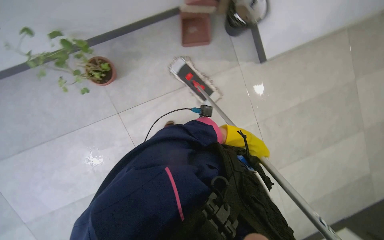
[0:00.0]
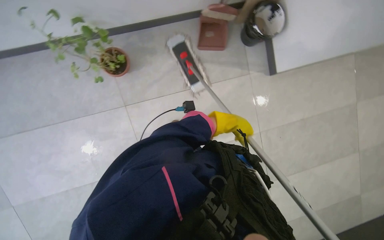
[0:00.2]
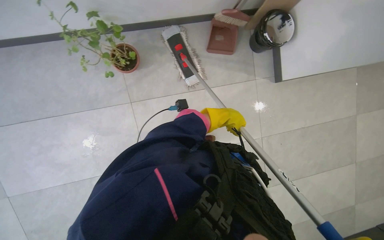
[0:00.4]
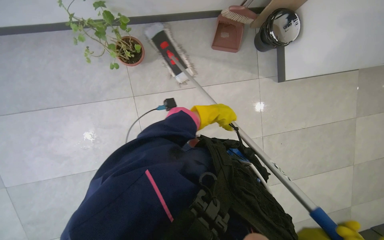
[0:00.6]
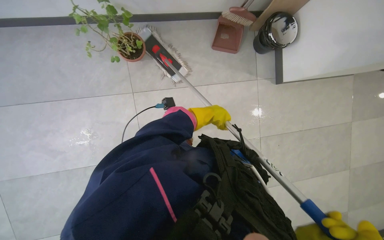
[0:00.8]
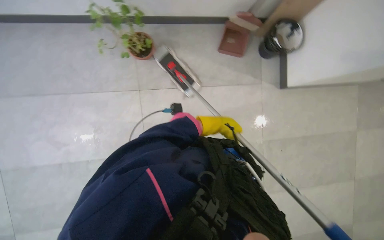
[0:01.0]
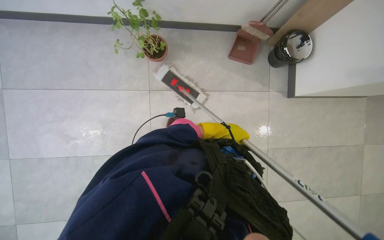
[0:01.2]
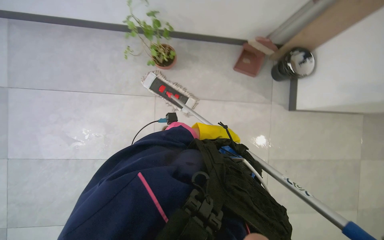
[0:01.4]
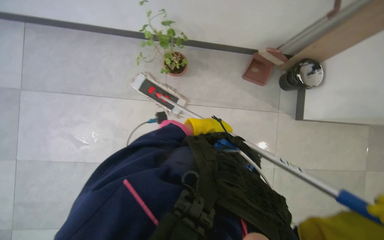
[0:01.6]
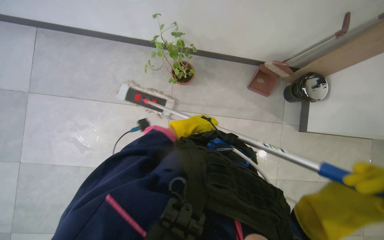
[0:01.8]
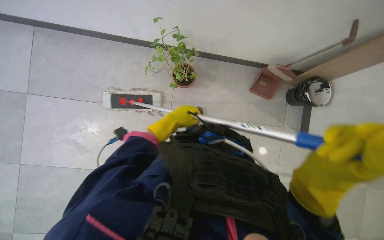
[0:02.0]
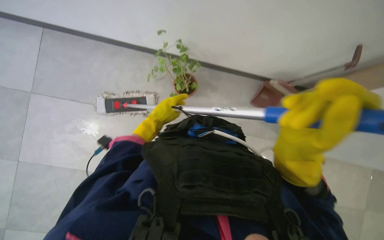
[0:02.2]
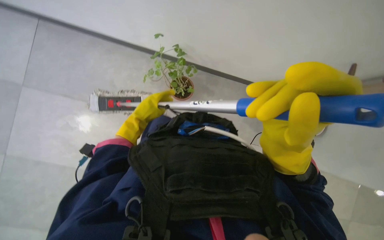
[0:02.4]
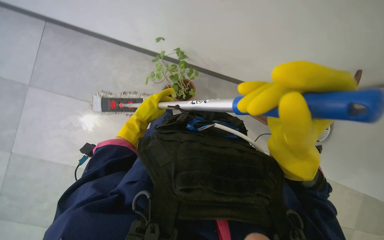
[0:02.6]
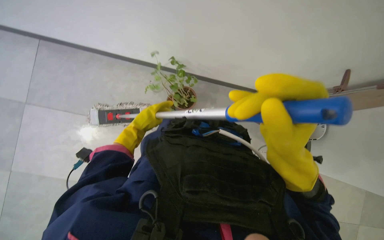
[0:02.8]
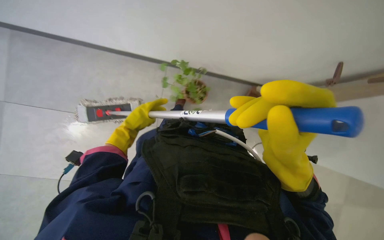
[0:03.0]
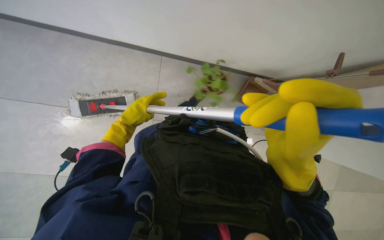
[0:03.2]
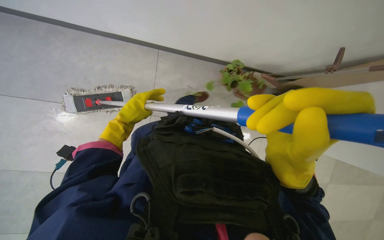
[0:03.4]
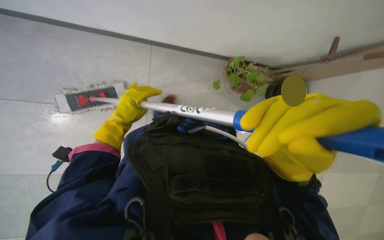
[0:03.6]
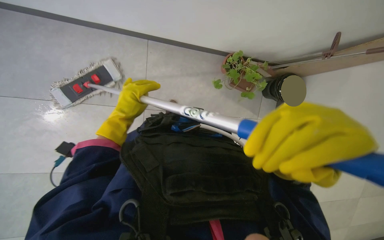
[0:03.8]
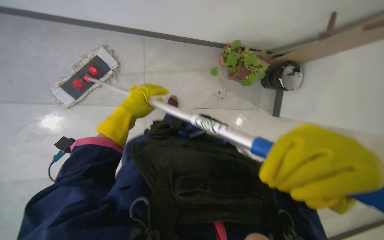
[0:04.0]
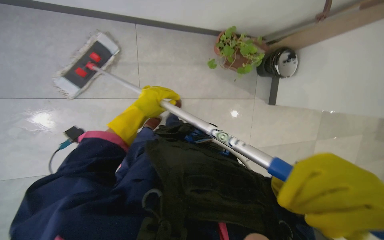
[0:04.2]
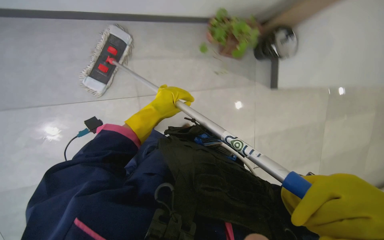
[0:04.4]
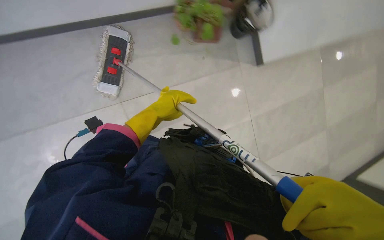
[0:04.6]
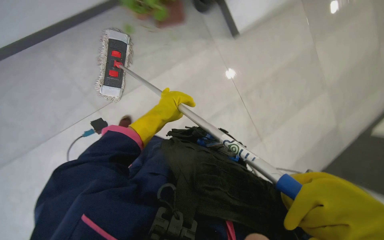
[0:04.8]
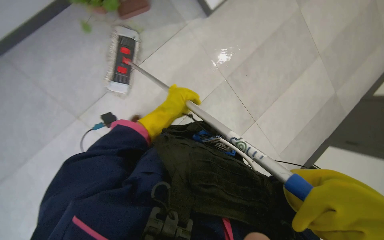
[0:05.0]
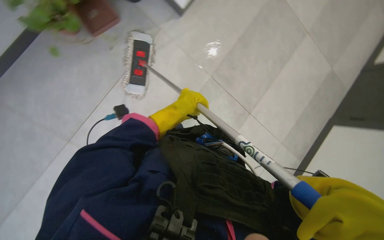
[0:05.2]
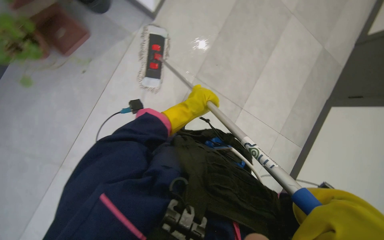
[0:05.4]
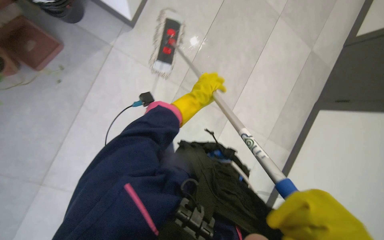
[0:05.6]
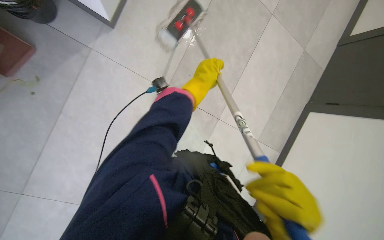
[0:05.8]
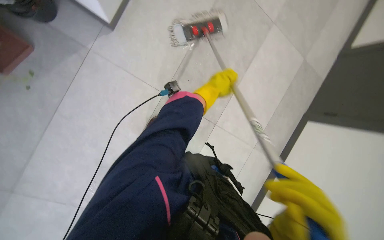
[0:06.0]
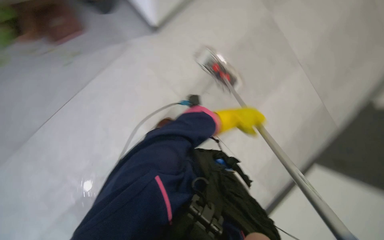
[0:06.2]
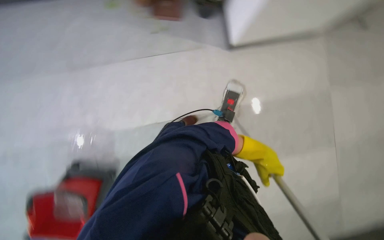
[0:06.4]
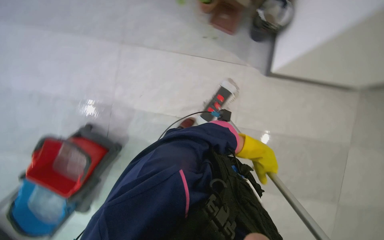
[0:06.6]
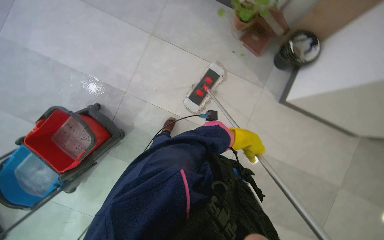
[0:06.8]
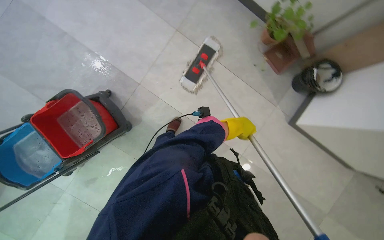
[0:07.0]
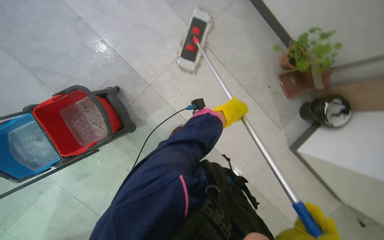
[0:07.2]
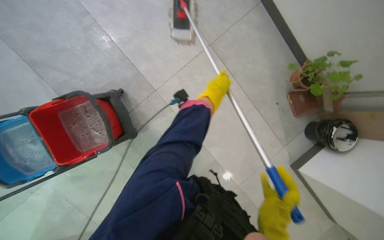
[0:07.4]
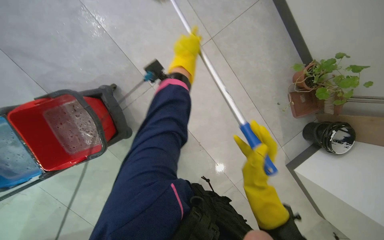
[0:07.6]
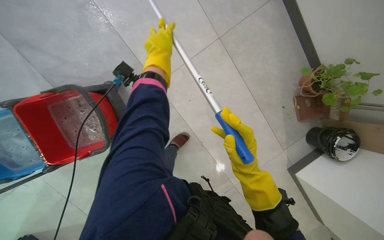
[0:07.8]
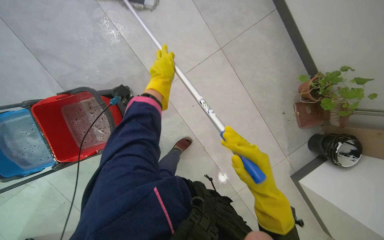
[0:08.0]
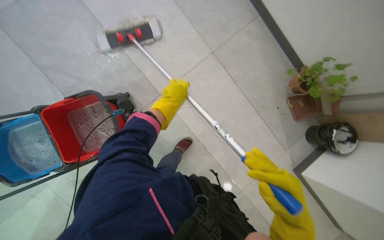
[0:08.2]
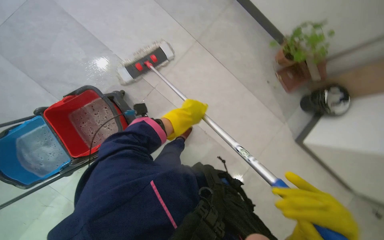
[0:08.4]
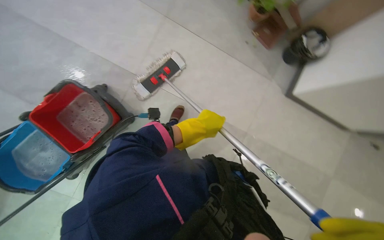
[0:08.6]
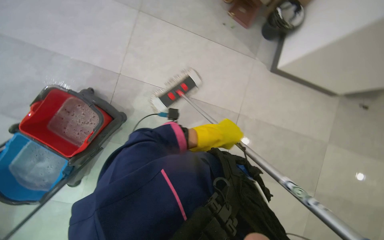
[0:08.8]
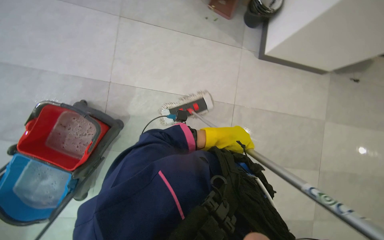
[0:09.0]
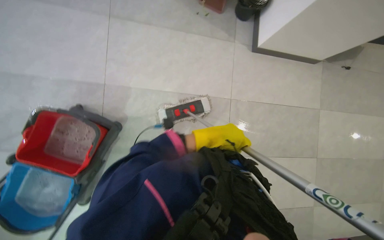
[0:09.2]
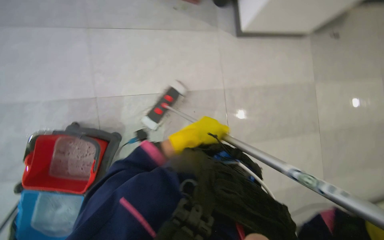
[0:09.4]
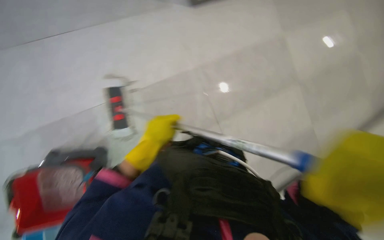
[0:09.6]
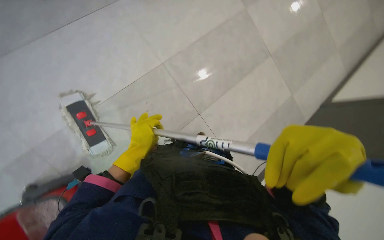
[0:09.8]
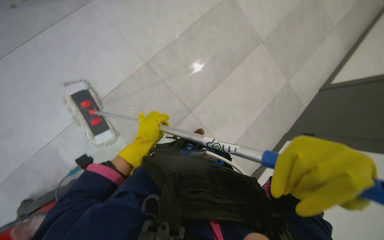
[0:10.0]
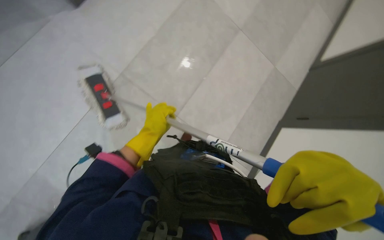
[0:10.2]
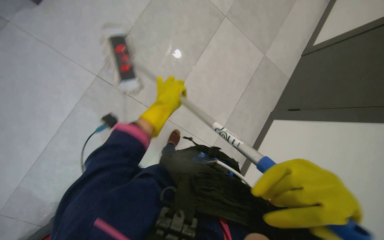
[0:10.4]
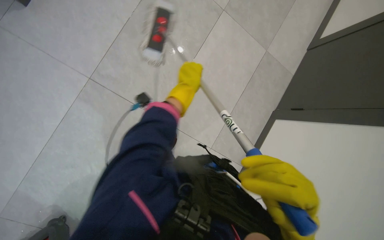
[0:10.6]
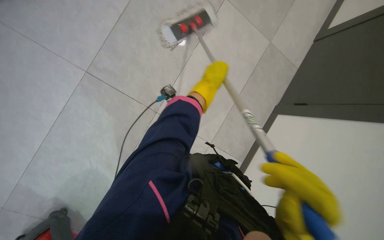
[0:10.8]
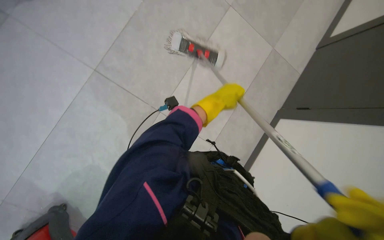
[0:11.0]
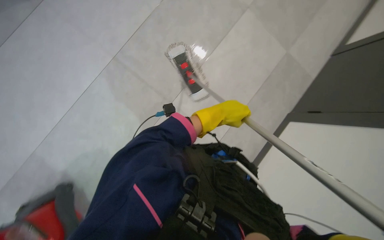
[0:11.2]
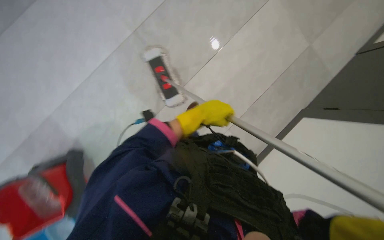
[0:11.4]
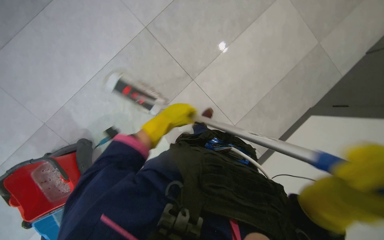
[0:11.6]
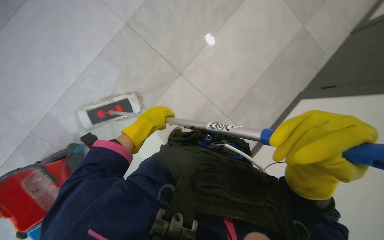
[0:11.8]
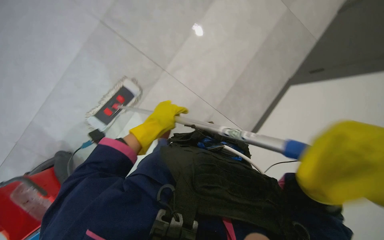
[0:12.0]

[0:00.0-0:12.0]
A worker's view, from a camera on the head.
Job: mopping floor.
The whole recording: Mopping floor. The worker mops the floor with a mop and bucket.
0:00.0 to 0:01.6: Everything in view rotates about 30 degrees clockwise.
0:03.0 to 0:04.4: The view tilts about 20 degrees downward. The left hand travels to the right by some 15 cm.
0:04.4 to 0:06.0: The view swings roughly 15 degrees to the left. The left hand goes some 35 cm to the right, farther from the camera and up the picture.
0:07.6 to 0:09.0: The scene turns approximately 40 degrees counterclockwise in the picture.
0:09.0 to 0:10.4: The wearer looks approximately 20 degrees further downward. Everything in view rotates roughly 55 degrees counterclockwise.
0:10.4 to 0:12.0: The view tips downward by about 15 degrees. The left hand moves down the picture, some 20 cm, and reaches roughly 15 cm to the right, then returns.

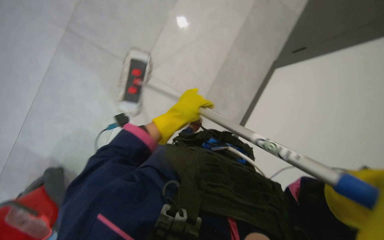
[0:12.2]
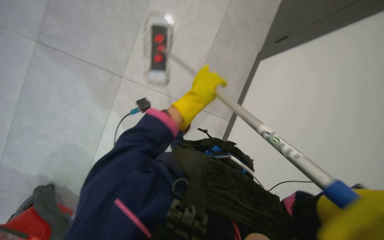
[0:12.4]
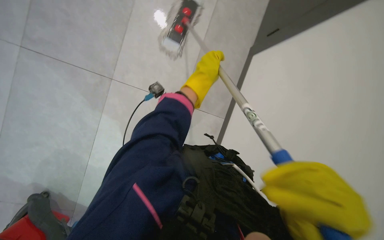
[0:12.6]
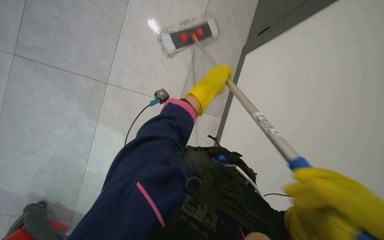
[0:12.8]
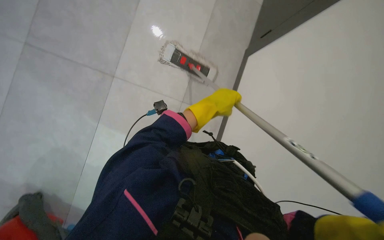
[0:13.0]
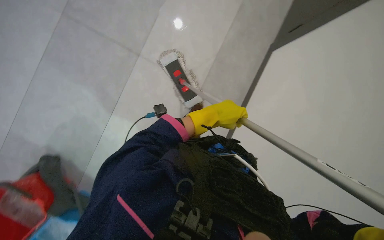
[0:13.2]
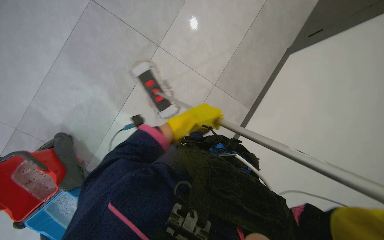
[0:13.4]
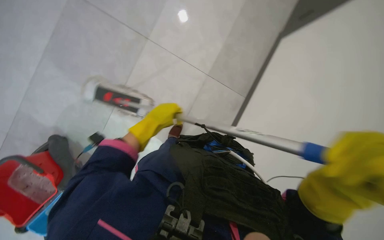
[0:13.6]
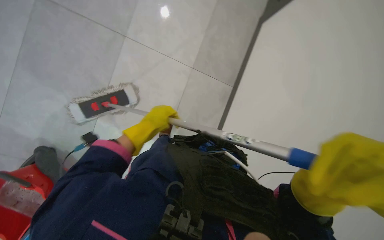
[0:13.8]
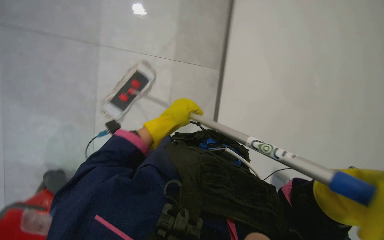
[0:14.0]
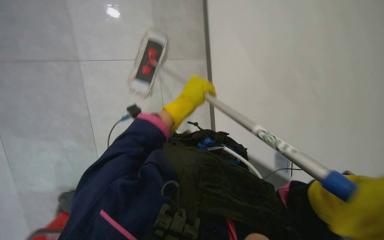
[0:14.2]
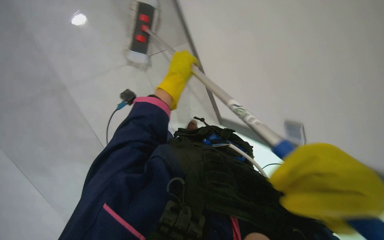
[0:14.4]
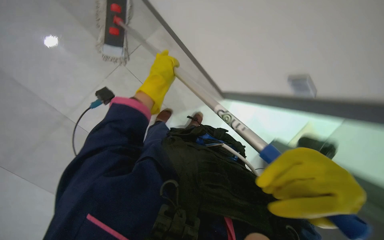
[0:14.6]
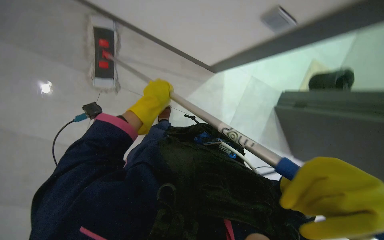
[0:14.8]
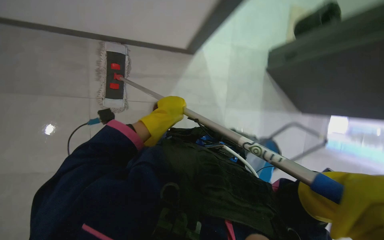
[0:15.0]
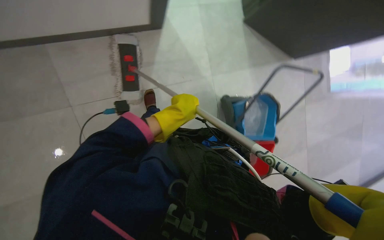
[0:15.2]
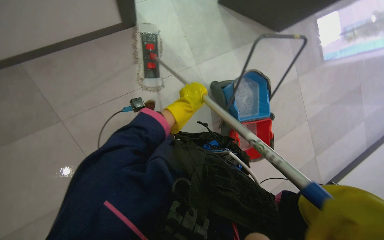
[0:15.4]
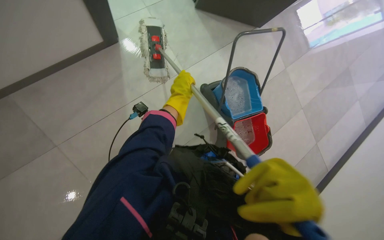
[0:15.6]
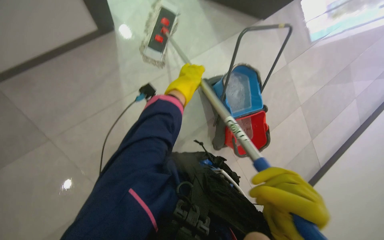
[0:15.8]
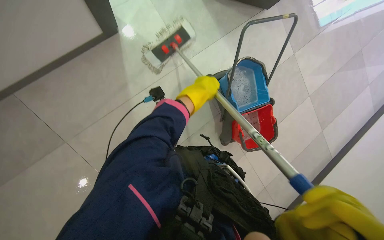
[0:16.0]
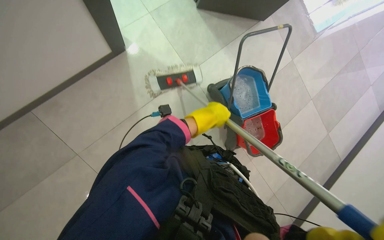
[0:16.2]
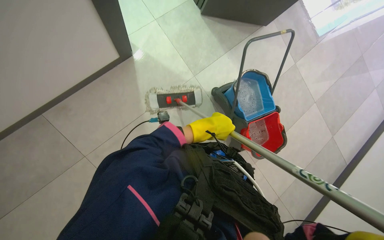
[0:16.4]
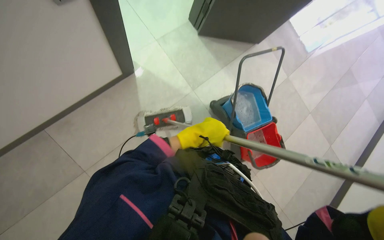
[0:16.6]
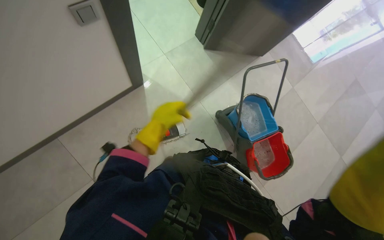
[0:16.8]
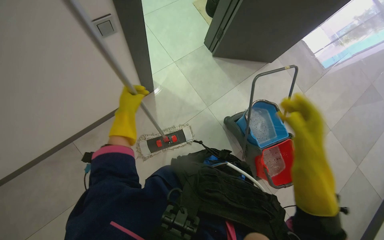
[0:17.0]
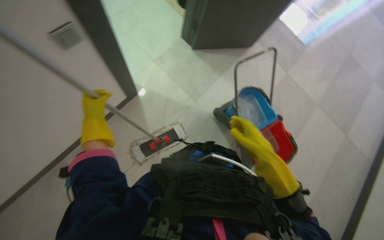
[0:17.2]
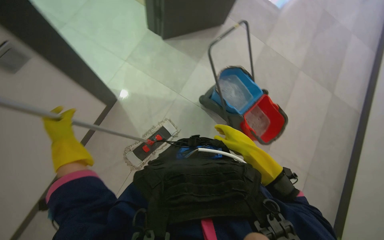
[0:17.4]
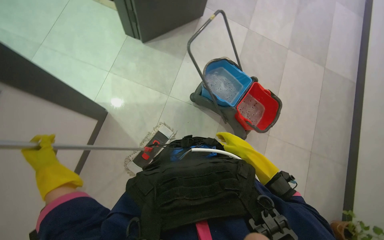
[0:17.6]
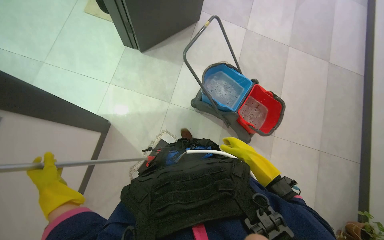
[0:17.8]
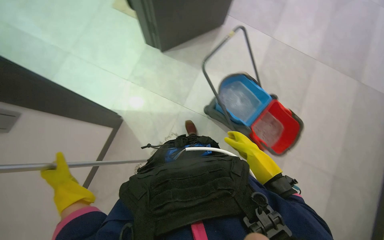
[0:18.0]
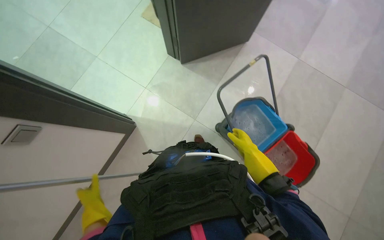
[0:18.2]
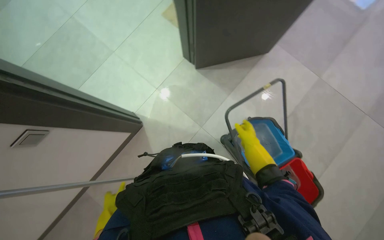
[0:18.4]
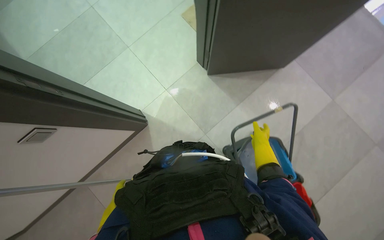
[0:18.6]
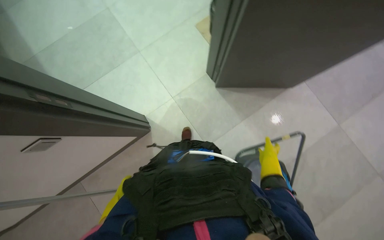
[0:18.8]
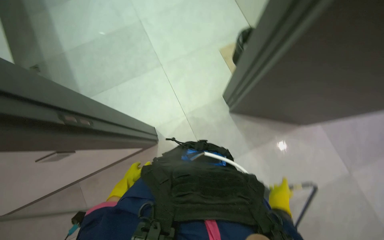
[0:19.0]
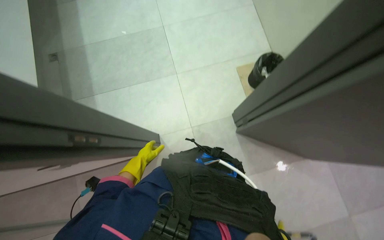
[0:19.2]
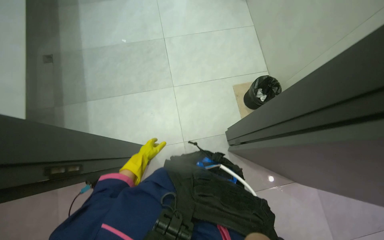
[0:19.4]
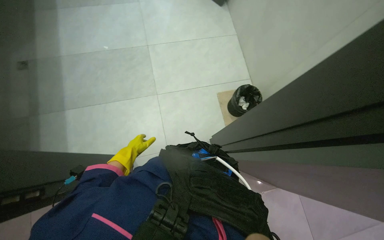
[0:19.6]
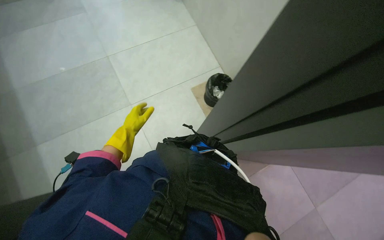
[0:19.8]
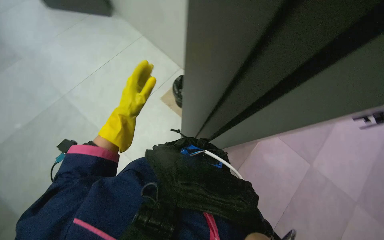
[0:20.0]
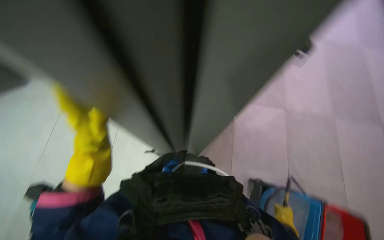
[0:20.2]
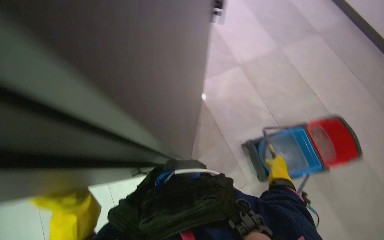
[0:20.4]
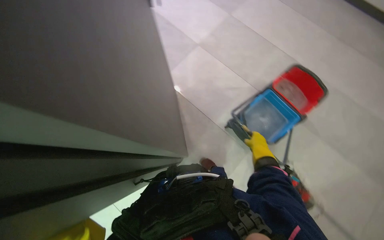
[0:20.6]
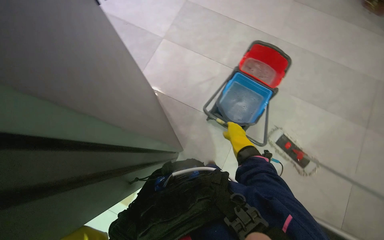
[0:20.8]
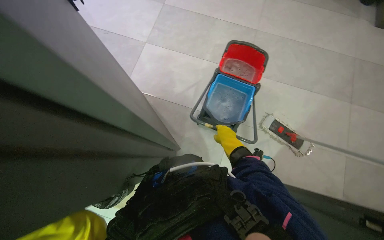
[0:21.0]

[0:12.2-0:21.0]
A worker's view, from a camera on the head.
Job: mopping floor.
The whole recording: Mopping floor. The worker mops the floor with a mop and bucket.
0:12.2 to 0:13.6: The left hand travels to the left and farther from the camera by roughly 20 cm.
0:13.6 to 0:15.2: The camera pitches downward, by about 25 degrees. The scene rotates counterclockwise by about 60 degrees.
0:15.2 to 0:16.6: The wearer moves about 50 cm.
0:16.6 to 0:18.0: The scene turns approximately 25 degrees counterclockwise in the picture. The left hand heads to the left, covering approximately 35 cm.
0:18.0 to 0:19.6: The wearer looks roughly 20 degrees further upward. The scene turns approximately 55 degrees clockwise in the picture.
0:19.6 to 0:21.0: The head rotates some 115 degrees to the right. The view tilts some 15 degrees downward.
